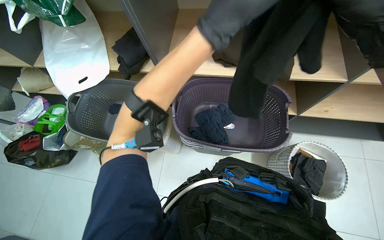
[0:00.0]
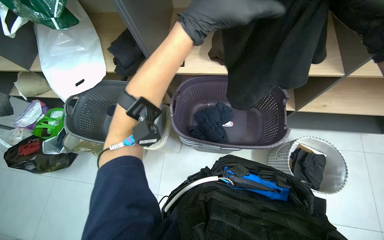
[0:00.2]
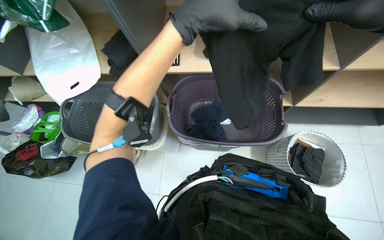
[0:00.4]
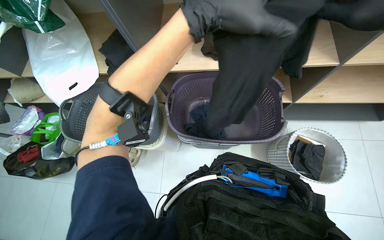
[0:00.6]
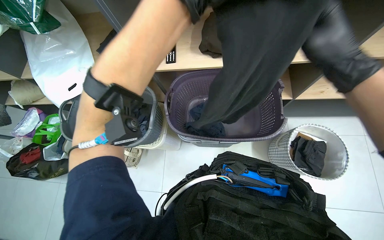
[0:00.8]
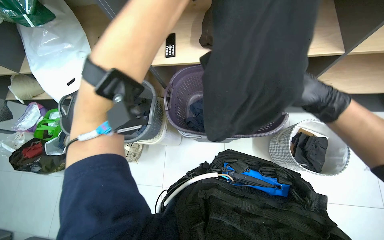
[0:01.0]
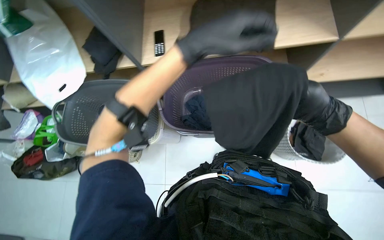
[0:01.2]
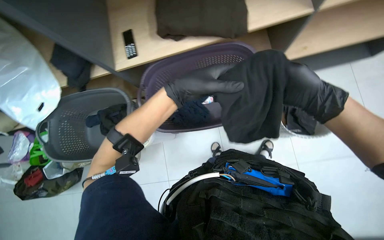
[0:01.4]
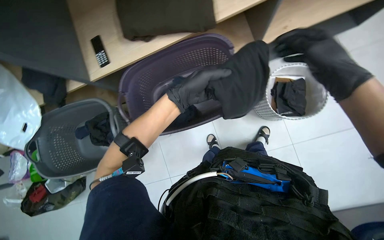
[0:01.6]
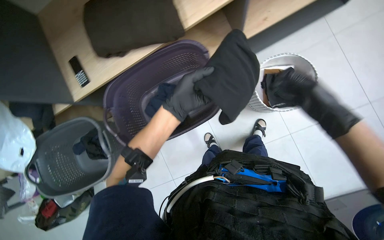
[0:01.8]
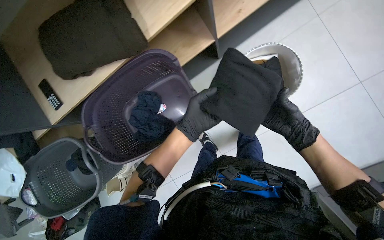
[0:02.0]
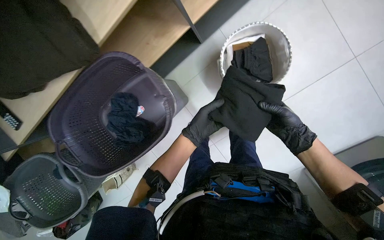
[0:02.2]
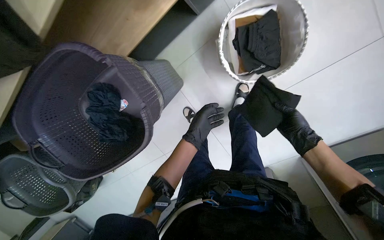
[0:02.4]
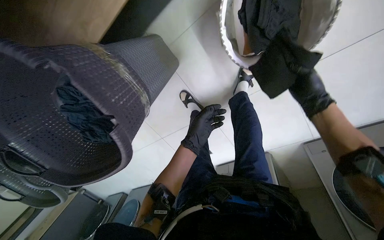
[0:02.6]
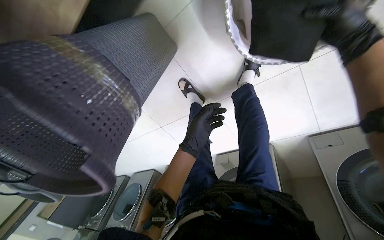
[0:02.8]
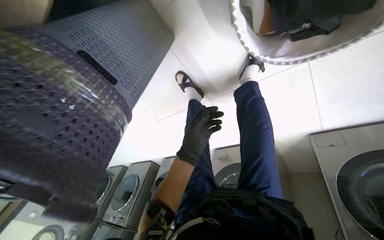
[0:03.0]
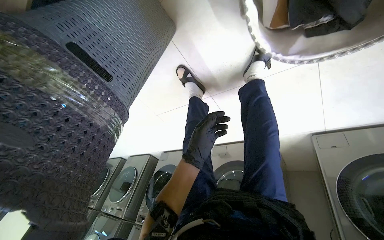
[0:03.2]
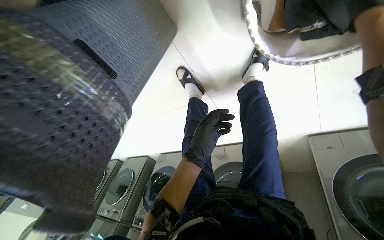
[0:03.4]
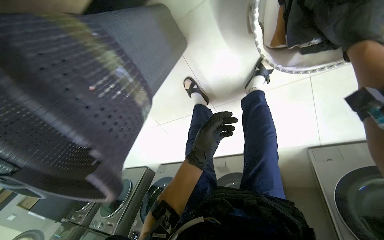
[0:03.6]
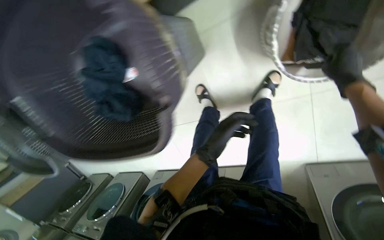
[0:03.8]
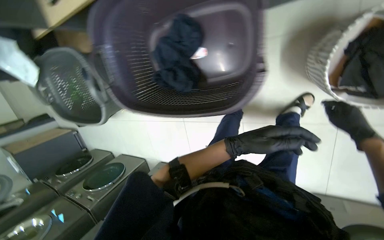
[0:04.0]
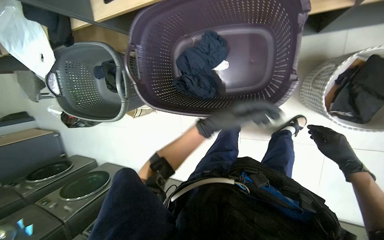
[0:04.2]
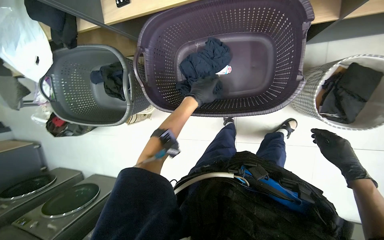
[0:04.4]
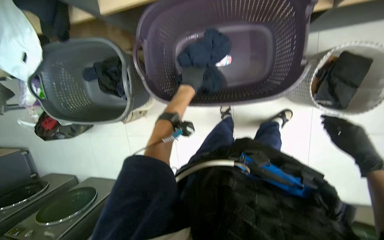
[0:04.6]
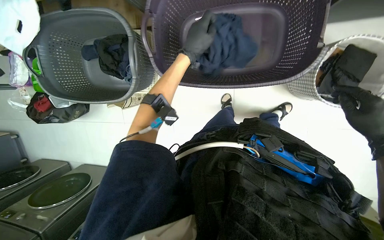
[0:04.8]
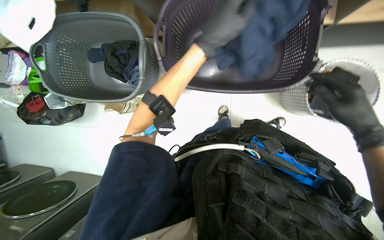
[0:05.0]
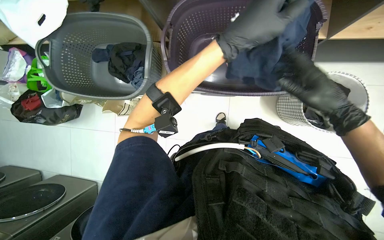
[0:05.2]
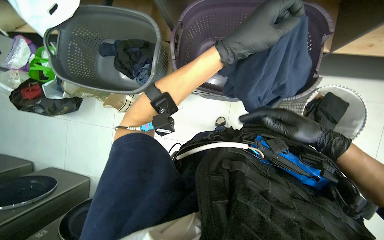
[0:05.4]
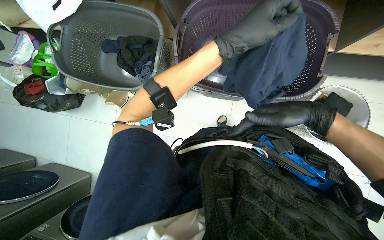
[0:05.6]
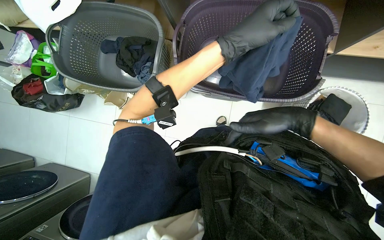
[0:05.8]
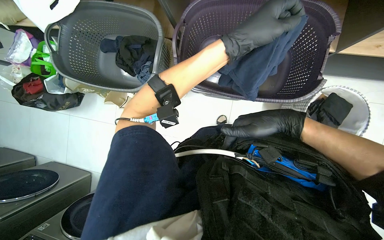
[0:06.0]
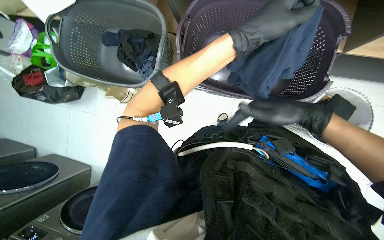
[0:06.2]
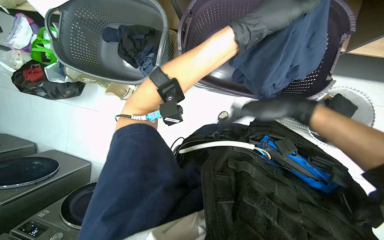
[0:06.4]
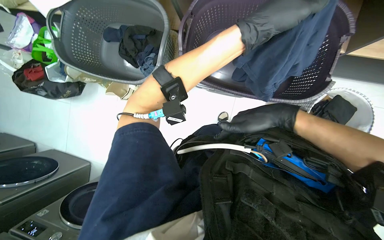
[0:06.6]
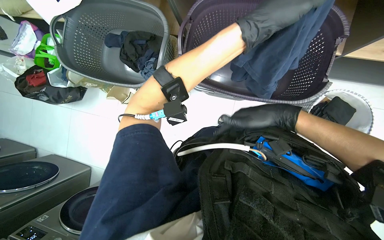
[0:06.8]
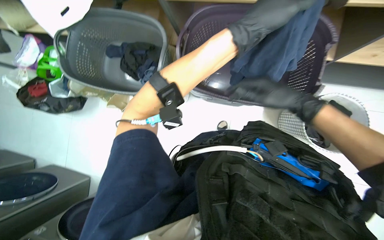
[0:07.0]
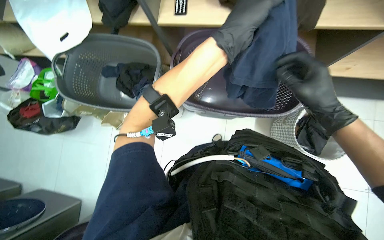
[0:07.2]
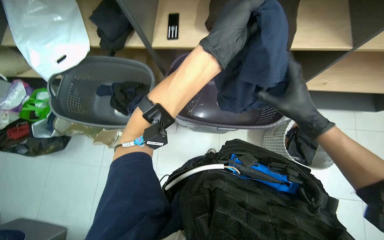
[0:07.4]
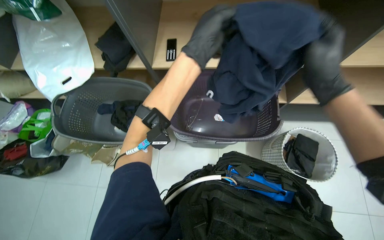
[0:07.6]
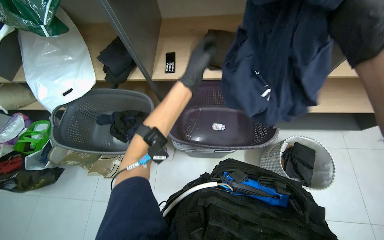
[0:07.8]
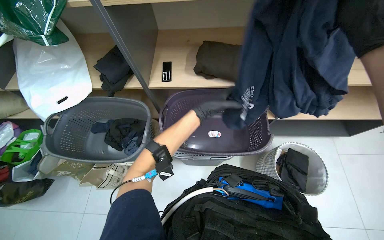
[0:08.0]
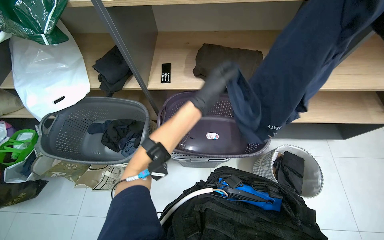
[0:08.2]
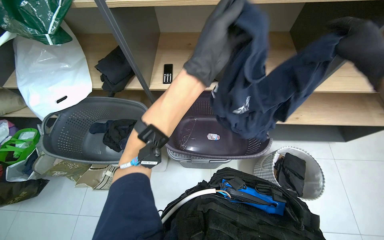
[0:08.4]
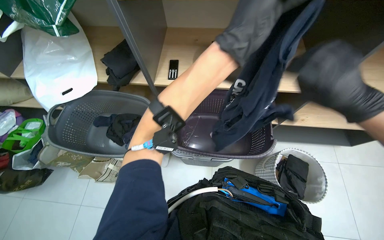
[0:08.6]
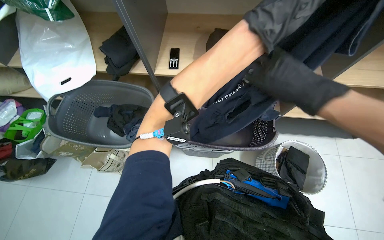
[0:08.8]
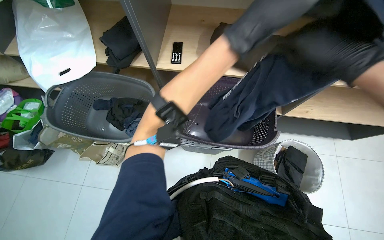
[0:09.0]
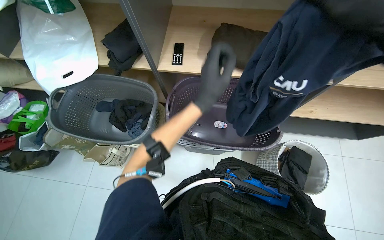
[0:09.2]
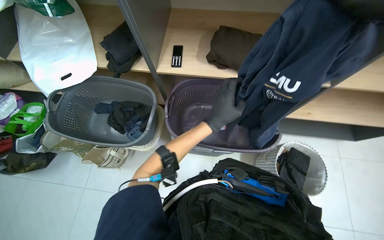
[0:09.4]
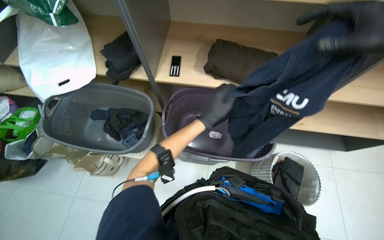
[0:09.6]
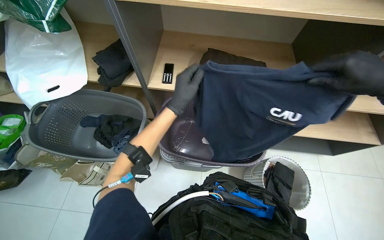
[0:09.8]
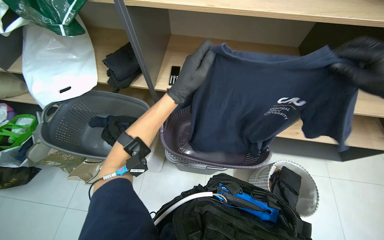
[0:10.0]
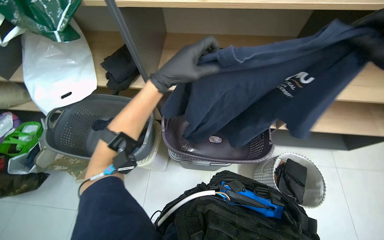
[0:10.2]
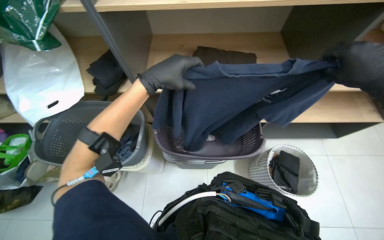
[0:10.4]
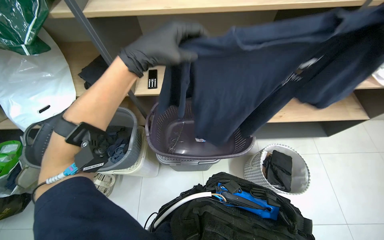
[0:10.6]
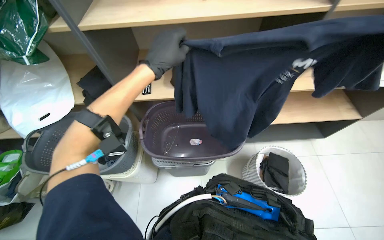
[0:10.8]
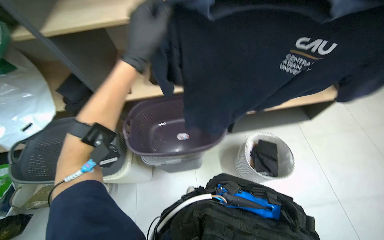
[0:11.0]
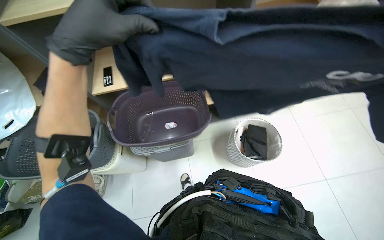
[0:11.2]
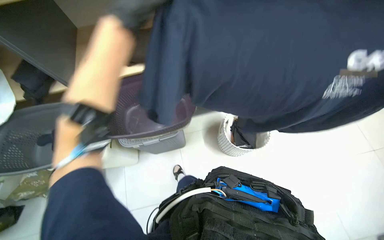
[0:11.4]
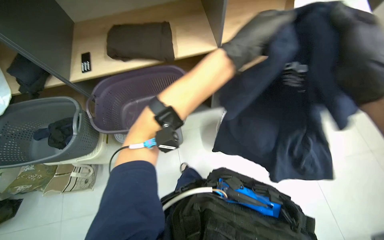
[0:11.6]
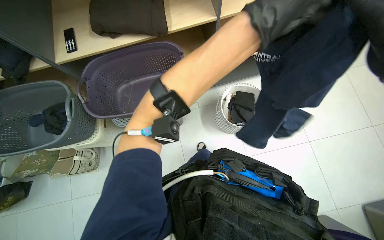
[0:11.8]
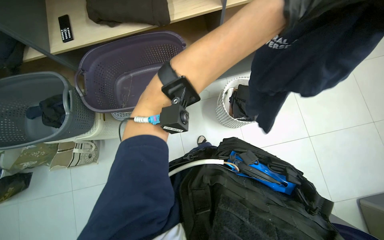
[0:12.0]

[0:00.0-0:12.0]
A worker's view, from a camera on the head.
Job: managing laundry.
The whole recording: Sorting laundry into basket. The worker sorts various garments and items from one basket into another.
0:00.0 to 0:01.6: The wearer looks some 15 degrees further downward. The scene rotates counterclockwise by about 30 degrees.
0:01.6 to 0:03.0: The camera is carried roughly 40 cm. The view tips downward by some 30 degrees.
0:03.0 to 0:04.4: The camera travels approximately 60 cm. The camera pitches upward, by approximately 25 degrees. Everything in view rotates roughly 30 degrees clockwise.
0:04.4 to 0:06.0: The right hand shifts roughly 50 cm to the left and nearer to the camera. Meanwhile the left hand is displaced nearer to the camera by roughly 25 cm.
0:06.0 to 0:07.6: The camera pitches upward, by some 20 degrees. The right hand heads to the right, covering some 10 cm.
0:07.6 to 0:09.0: The left hand swings nearer and farther, some 20 cm each way, with 2 reversals.
0:09.0 to 0:10.4: The left hand heads to the left, covering roughly 20 cm.
0:10.4 to 0:12.0: The camera pitches downward, by about 15 degrees.

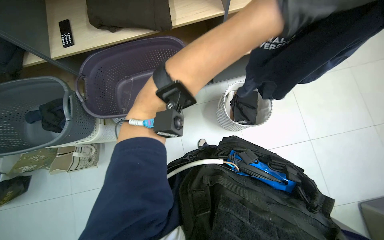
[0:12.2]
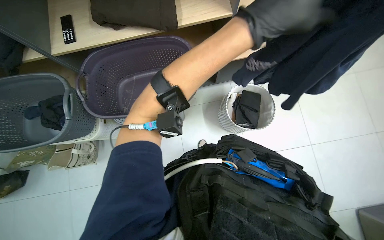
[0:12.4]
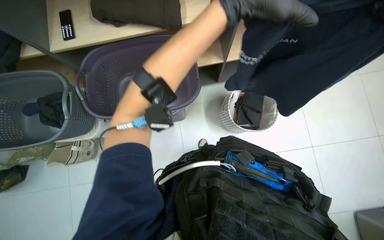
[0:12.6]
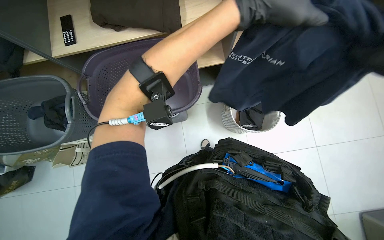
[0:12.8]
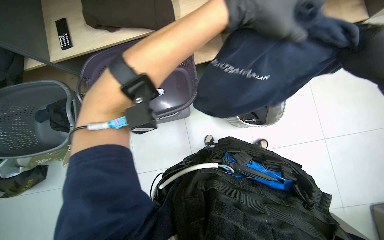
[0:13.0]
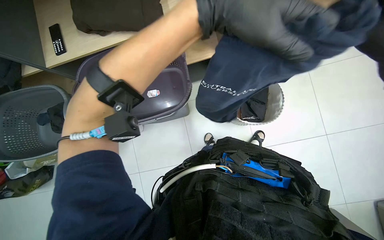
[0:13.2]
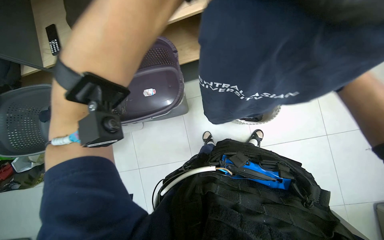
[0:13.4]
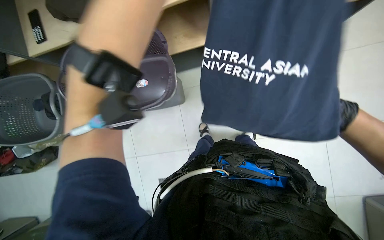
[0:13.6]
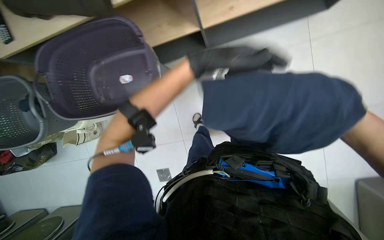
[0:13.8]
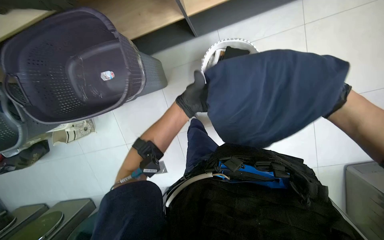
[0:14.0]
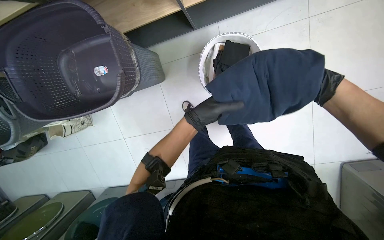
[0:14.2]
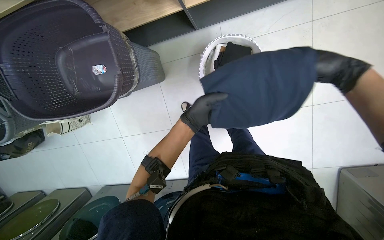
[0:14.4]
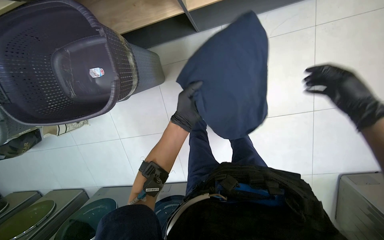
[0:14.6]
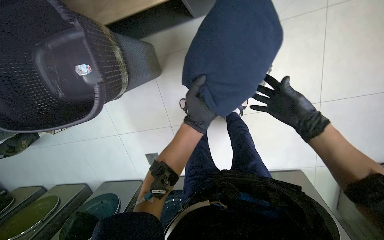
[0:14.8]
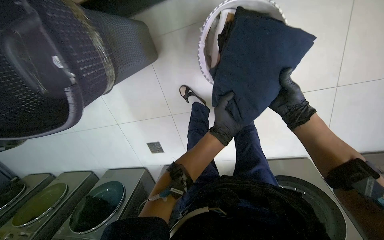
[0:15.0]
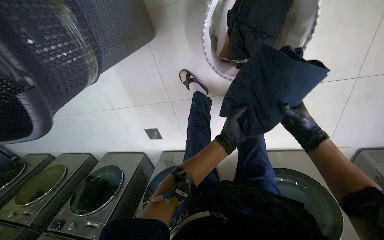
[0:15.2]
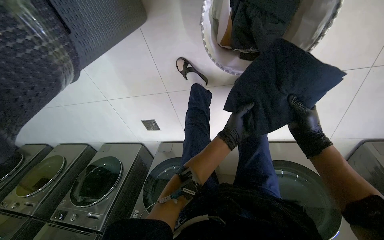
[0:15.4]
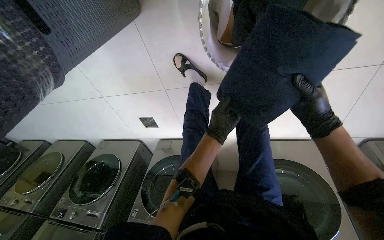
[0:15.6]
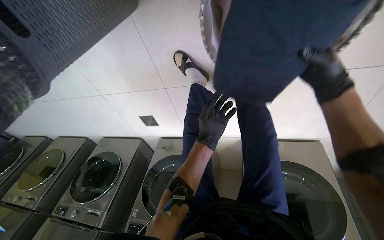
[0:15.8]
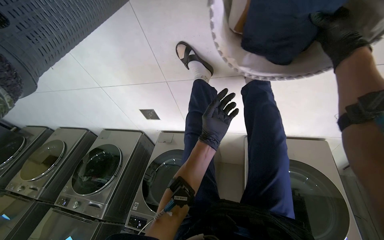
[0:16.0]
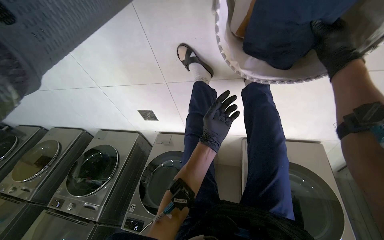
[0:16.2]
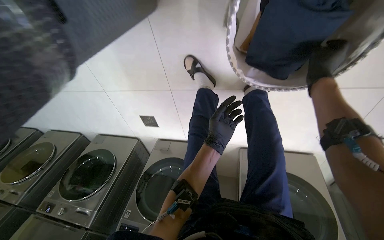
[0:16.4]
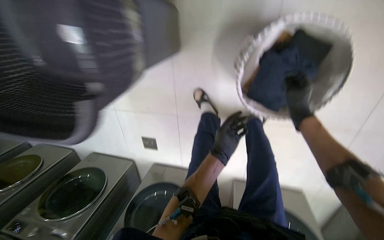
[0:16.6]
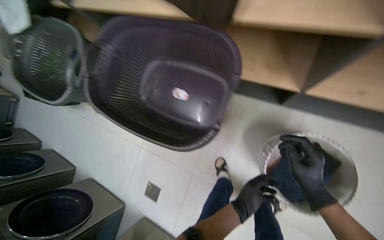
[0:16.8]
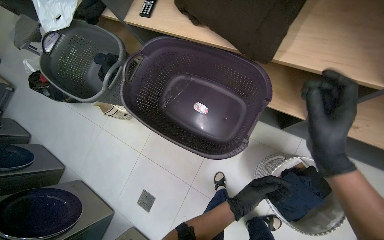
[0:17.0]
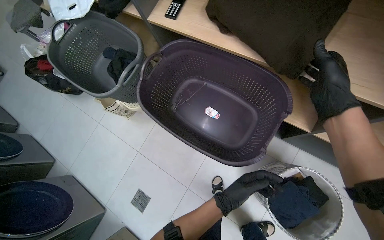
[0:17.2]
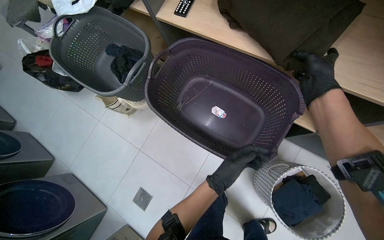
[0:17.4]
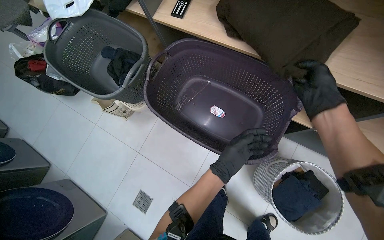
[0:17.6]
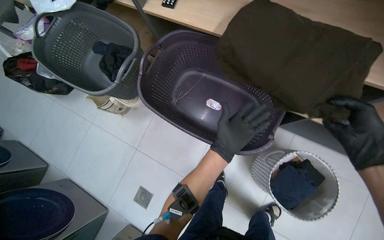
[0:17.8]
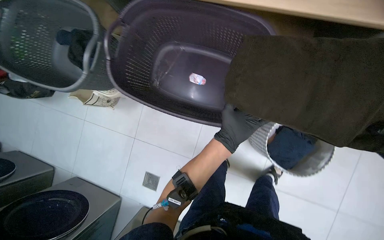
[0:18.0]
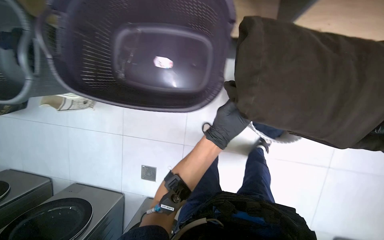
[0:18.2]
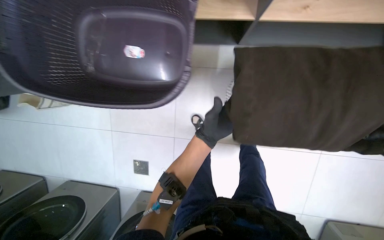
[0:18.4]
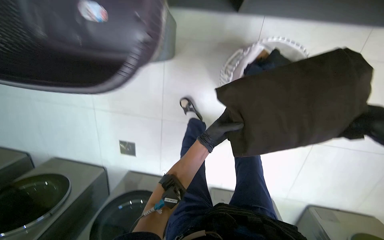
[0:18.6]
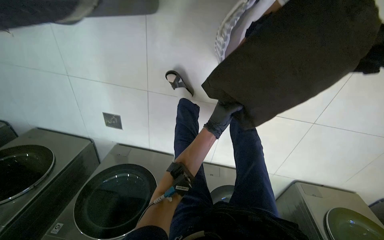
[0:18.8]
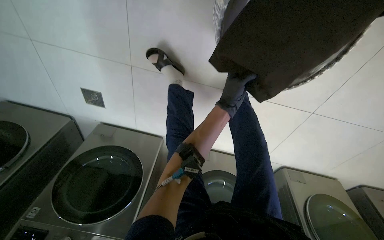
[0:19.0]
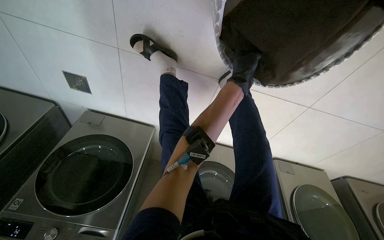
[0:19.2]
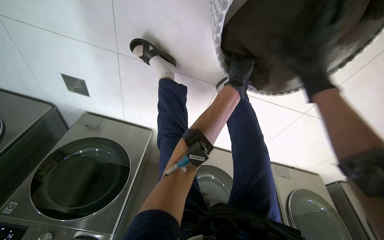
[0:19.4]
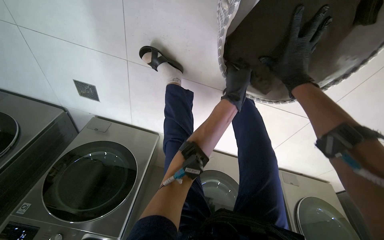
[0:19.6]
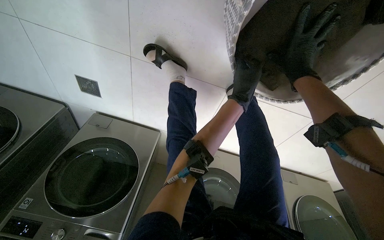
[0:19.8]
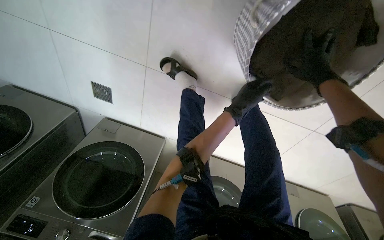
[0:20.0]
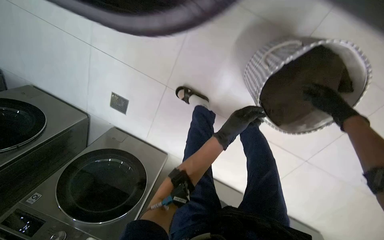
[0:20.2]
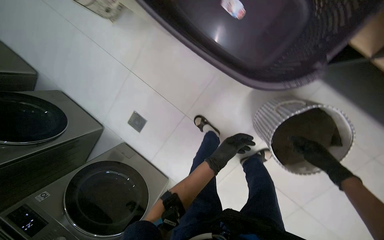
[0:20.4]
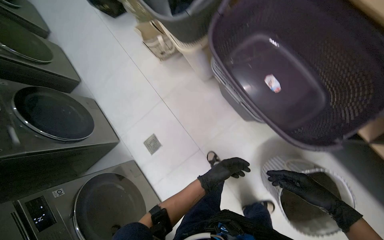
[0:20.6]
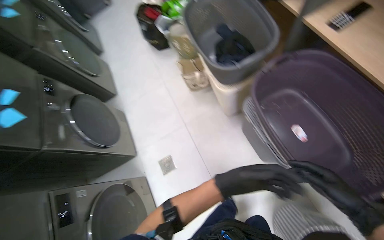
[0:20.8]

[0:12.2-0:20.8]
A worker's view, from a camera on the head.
Job: managing laundry.
The whole recording: Sorting laundry into basket. The worker sorts various garments and items from one basket into another.
0:13.6 to 0:15.0: The view tips downward by roughly 20 degrees. The left hand moves down the picture, approximately 20 cm.
0:15.0 to 0:16.6: The right hand reaches about 25 cm up the picture, then returns.
0:16.6 to 0:18.0: The head travels some 50 cm. The view tilts about 20 degrees upward.
0:18.0 to 0:19.4: The wearer moves roughly 60 cm. The view tilts approximately 45 degrees downward.
0:19.4 to 0:20.8: The wearer moves approximately 70 cm. The view tips upward by about 50 degrees. The scene turns approximately 45 degrees clockwise in the picture.
